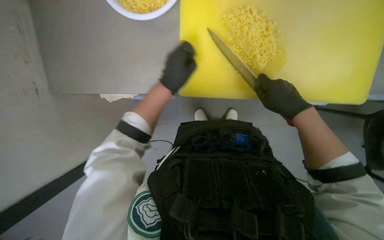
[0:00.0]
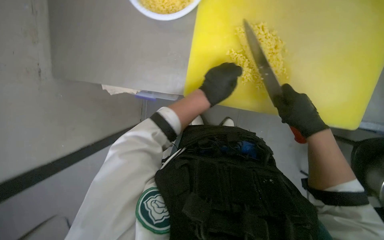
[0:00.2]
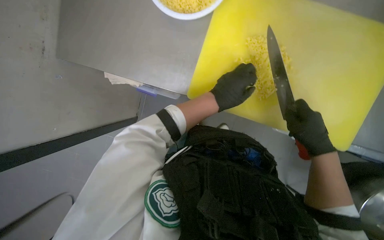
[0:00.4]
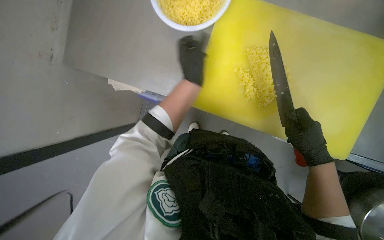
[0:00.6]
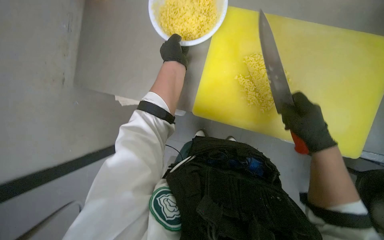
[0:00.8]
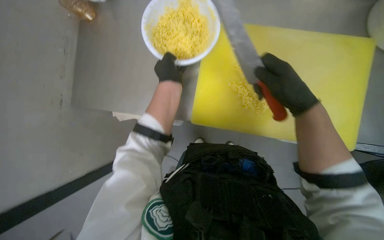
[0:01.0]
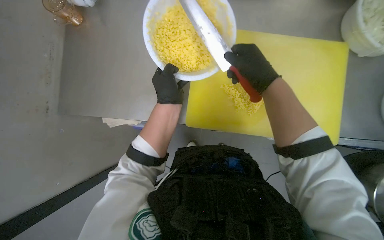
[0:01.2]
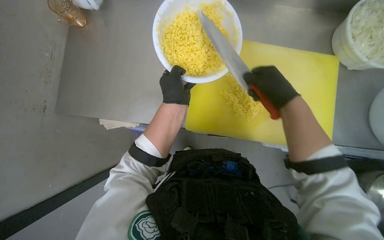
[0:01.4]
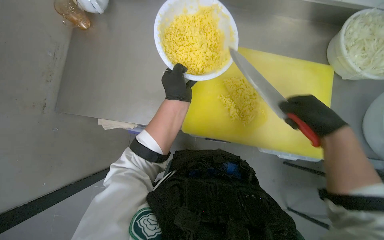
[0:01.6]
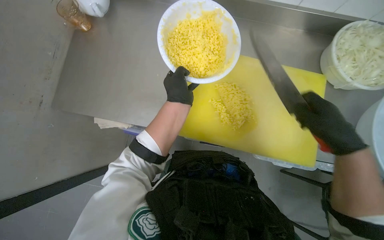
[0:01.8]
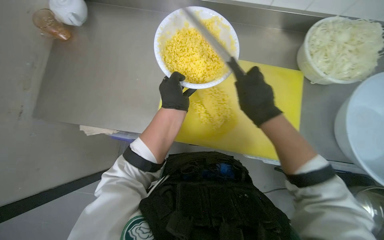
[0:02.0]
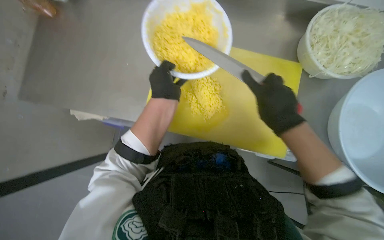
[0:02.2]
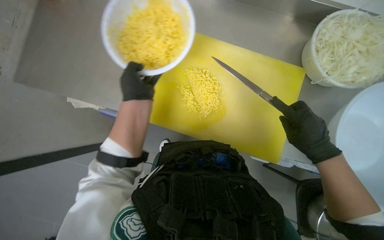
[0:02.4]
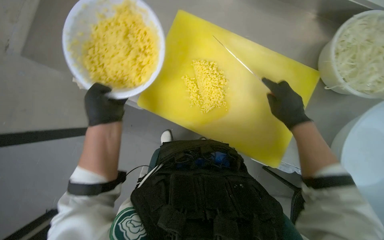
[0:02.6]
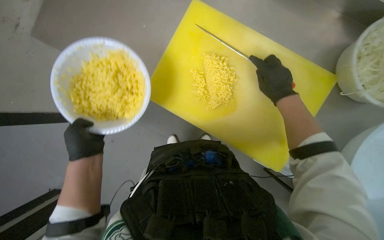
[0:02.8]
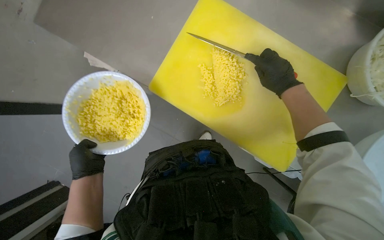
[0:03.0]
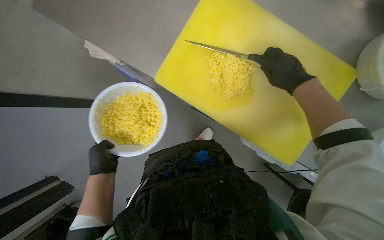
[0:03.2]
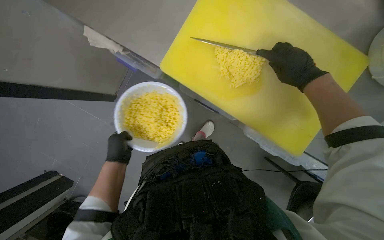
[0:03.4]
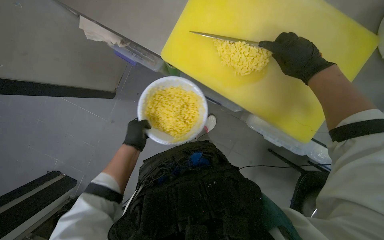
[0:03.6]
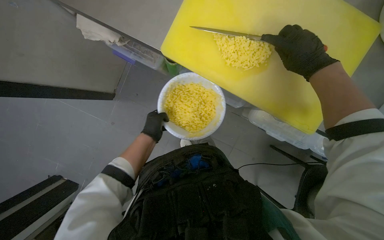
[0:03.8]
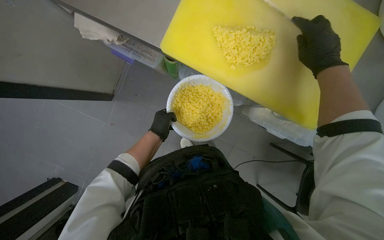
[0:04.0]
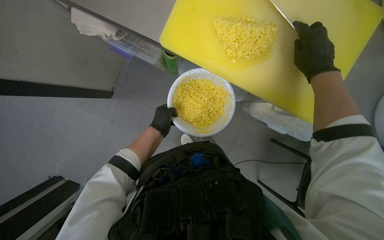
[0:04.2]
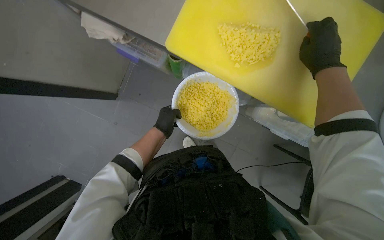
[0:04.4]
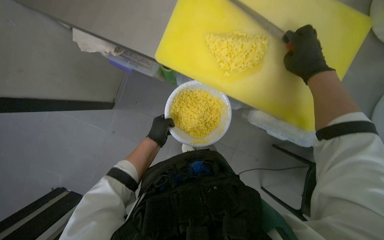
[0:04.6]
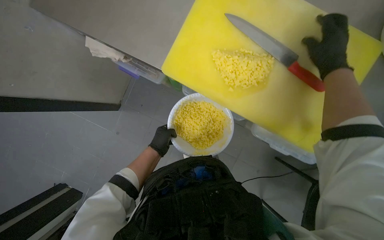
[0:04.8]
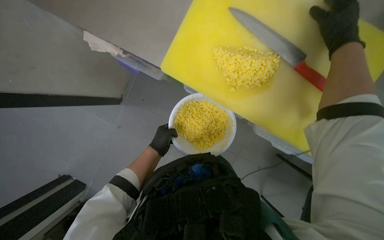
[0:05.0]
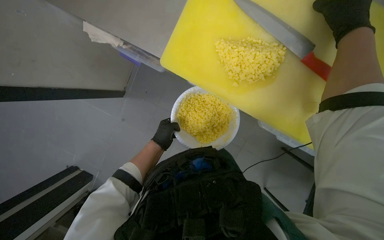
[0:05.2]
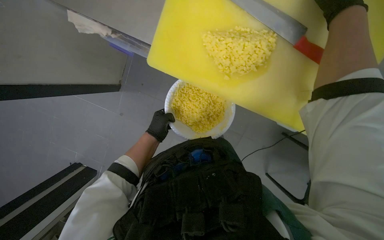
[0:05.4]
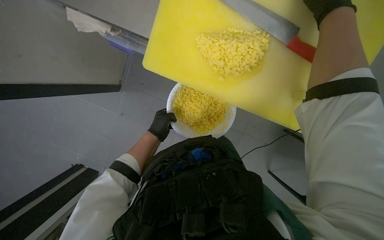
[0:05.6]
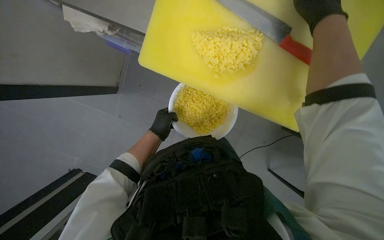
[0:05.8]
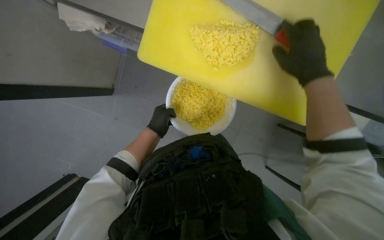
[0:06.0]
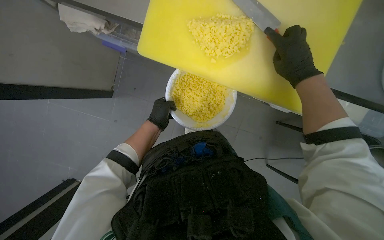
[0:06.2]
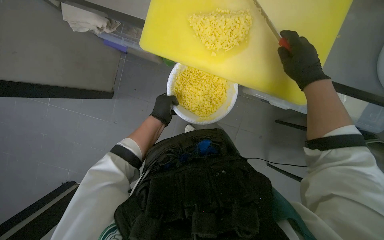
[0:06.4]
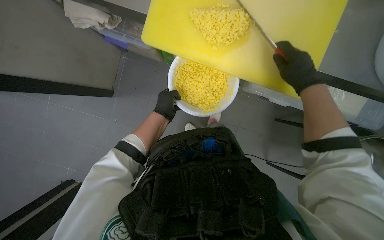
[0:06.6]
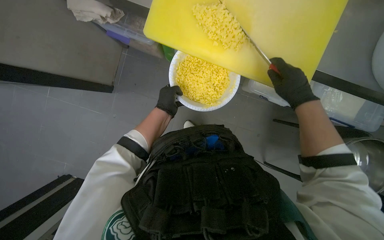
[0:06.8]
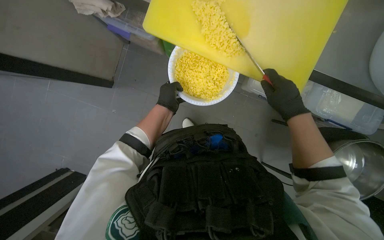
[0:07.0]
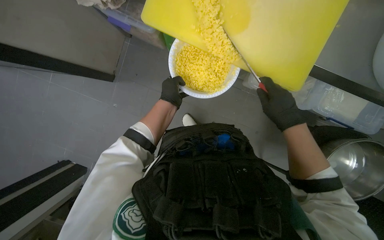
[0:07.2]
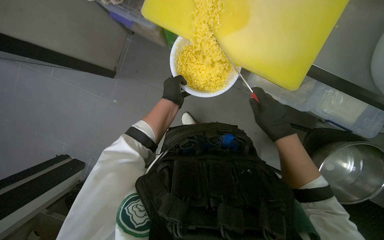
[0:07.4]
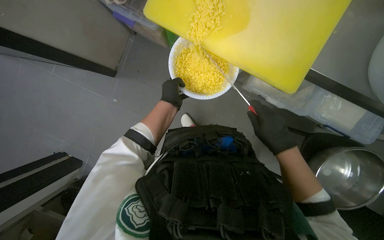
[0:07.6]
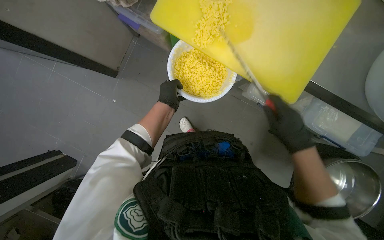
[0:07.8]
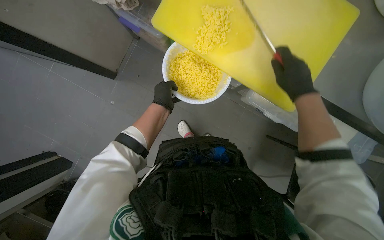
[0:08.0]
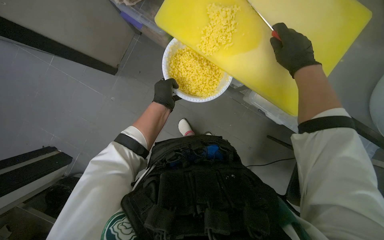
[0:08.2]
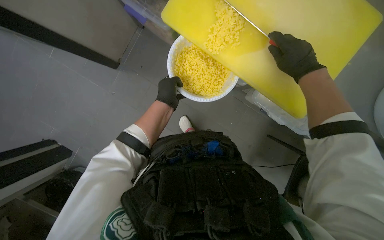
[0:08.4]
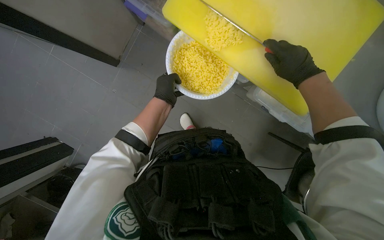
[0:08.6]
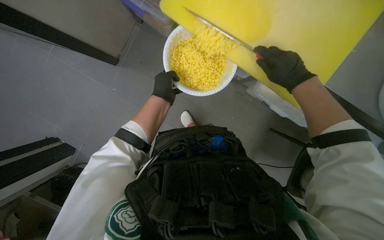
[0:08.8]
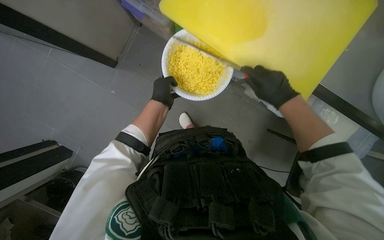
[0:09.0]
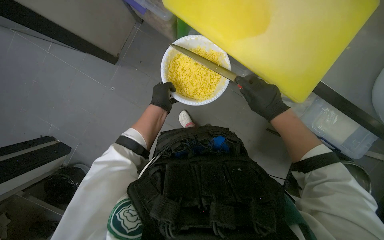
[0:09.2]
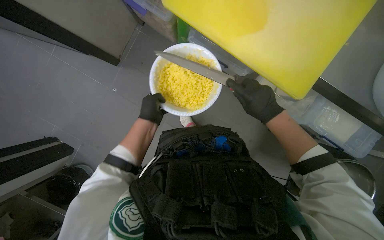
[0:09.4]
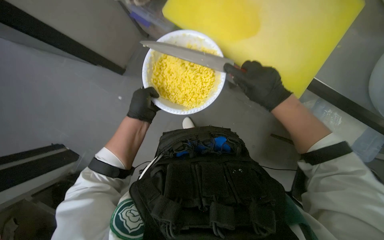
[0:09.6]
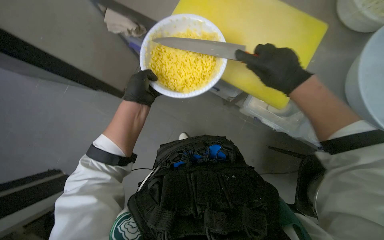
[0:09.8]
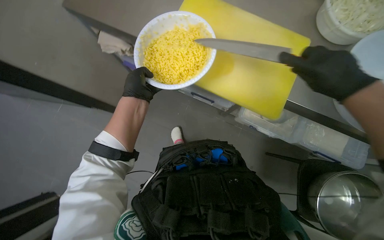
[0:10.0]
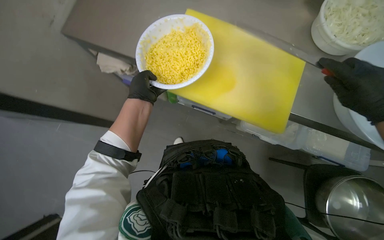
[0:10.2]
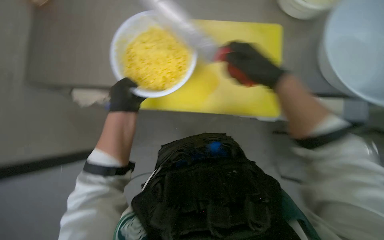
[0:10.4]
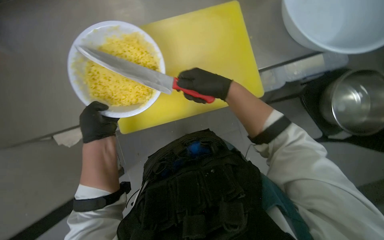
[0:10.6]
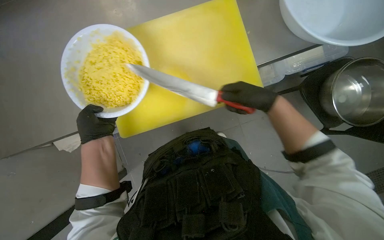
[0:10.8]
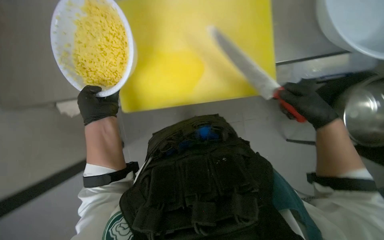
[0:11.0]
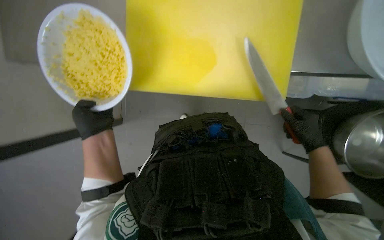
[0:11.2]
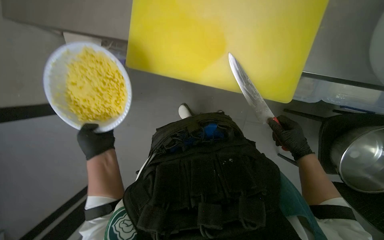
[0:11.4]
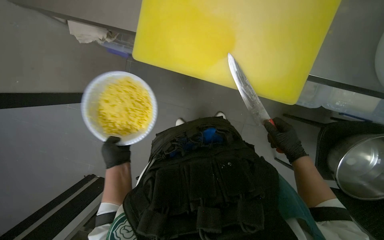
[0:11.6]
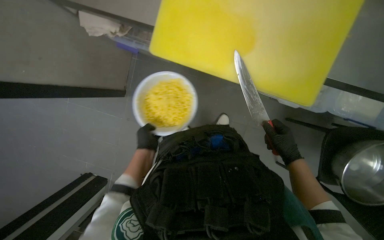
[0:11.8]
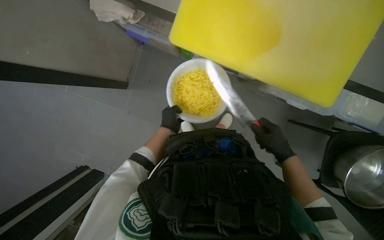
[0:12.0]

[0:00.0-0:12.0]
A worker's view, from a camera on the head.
Job: preparing food.
The whole recording: Slicing and dicing potatoes. The worker slices and dices potatoes on a yellow cutting board, then transfers them to a white bowl.
0:00.0 to 0:01.6: The view tips upward by approximately 20 degrees. The right hand moves nearer to the camera, approximately 15 cm, and reaches roughly 5 cm down the picture, then returns. Meanwhile the left hand goes to the right and returns, approximately 10 cm each way.
0:01.6 to 0:03.0: The right hand moves up the picture and farther from the camera, about 20 cm, while the left hand shifts about 35 cm down the picture and to the left.
0:03.0 to 0:04.4: The left hand goes about 25 cm farther from the camera, to the right and up the picture.
0:06.0 to 0:07.6: The right hand travels down the picture by roughly 30 cm.
0:07.6 to 0:09.0: The right hand goes approximately 15 cm up the picture.
0:09.0 to 0:10.4: The left hand travels nearer to the camera by approximately 15 cm. The right hand moves some 20 cm to the right and comes back.
0:10.4 to 0:12.0: The right hand goes left and right, roughly 30 cm each way, reversing 2 times. The left hand goes approximately 15 cm farther from the camera.

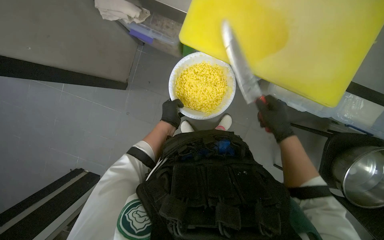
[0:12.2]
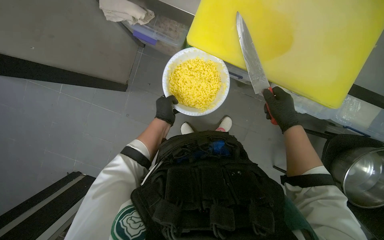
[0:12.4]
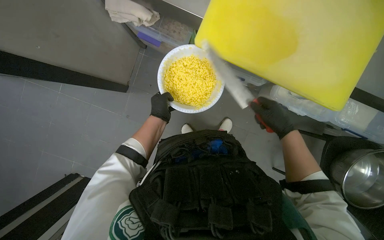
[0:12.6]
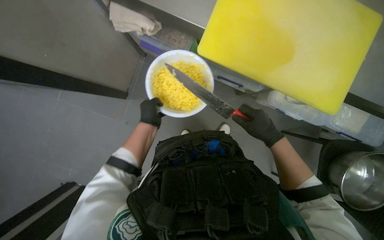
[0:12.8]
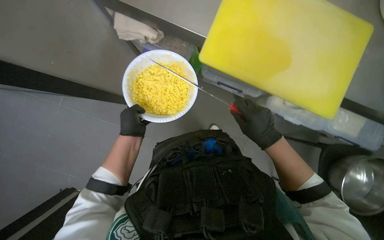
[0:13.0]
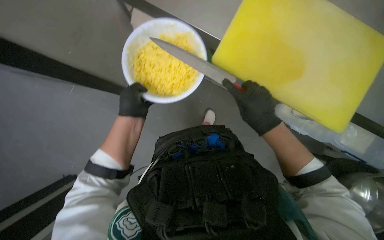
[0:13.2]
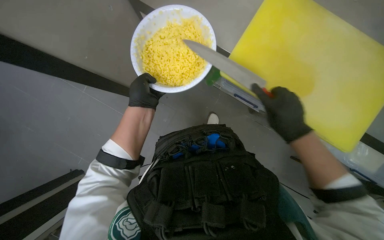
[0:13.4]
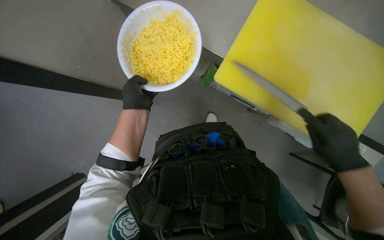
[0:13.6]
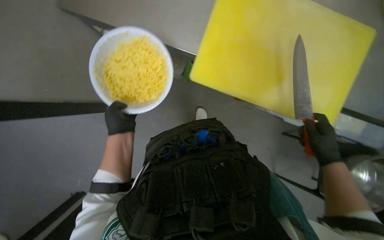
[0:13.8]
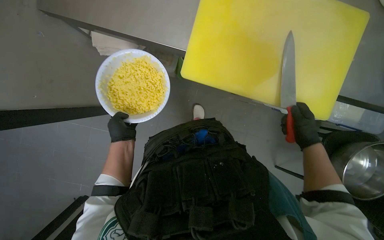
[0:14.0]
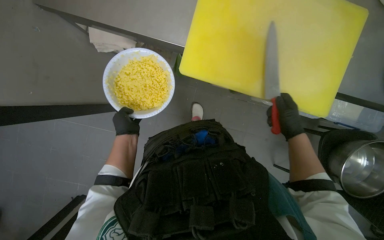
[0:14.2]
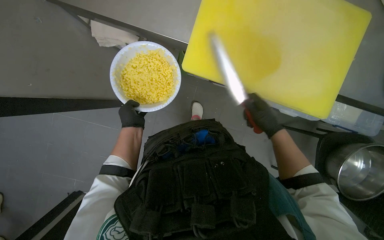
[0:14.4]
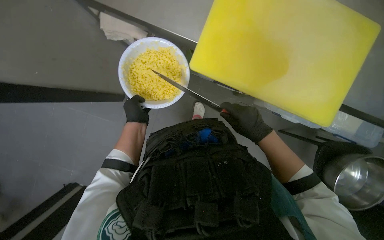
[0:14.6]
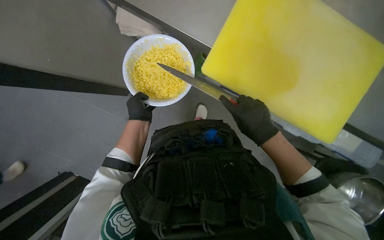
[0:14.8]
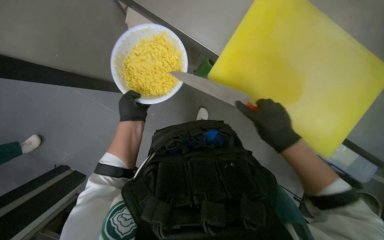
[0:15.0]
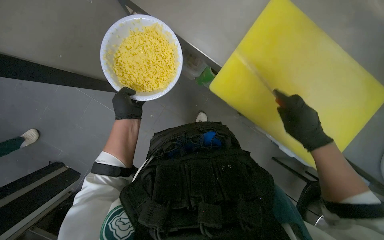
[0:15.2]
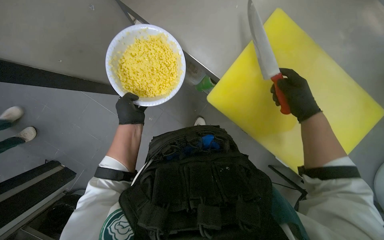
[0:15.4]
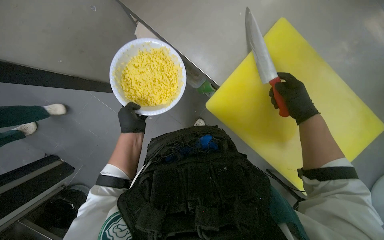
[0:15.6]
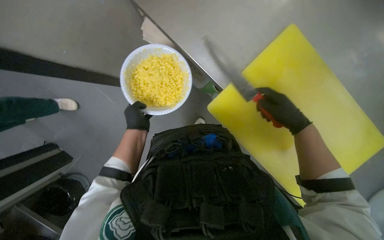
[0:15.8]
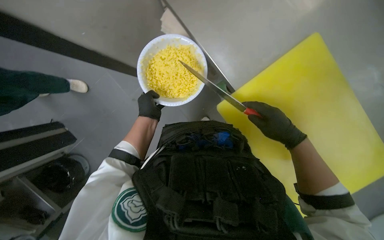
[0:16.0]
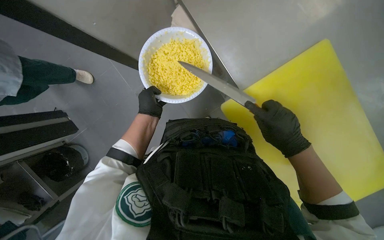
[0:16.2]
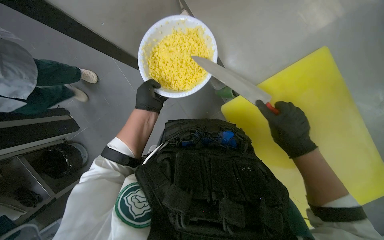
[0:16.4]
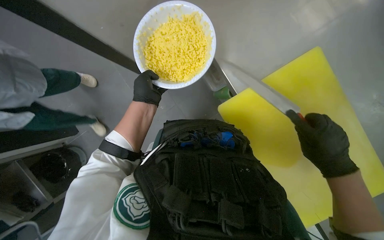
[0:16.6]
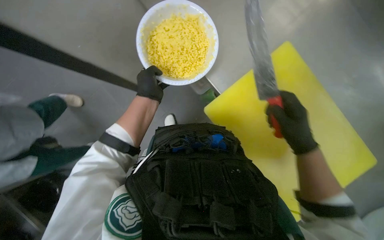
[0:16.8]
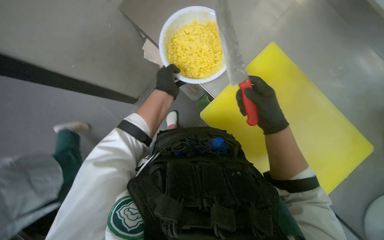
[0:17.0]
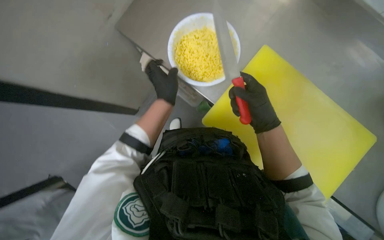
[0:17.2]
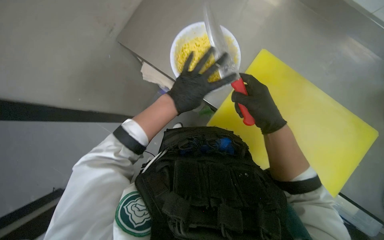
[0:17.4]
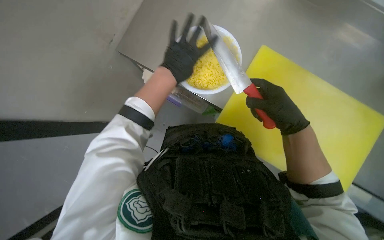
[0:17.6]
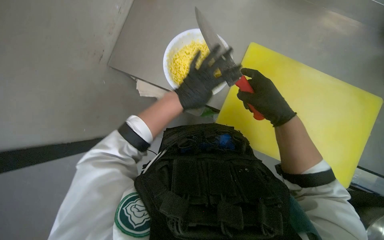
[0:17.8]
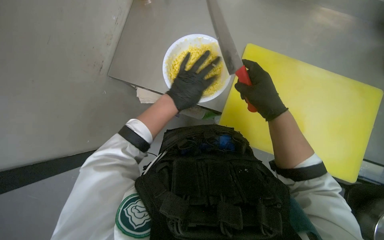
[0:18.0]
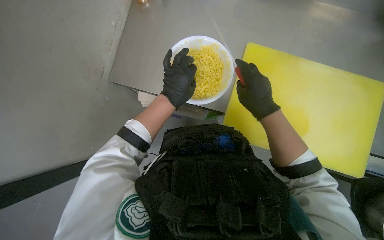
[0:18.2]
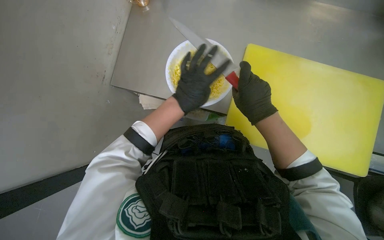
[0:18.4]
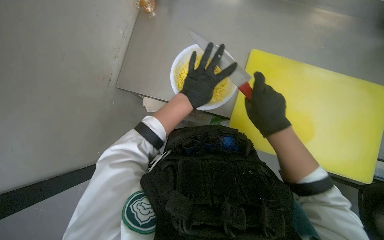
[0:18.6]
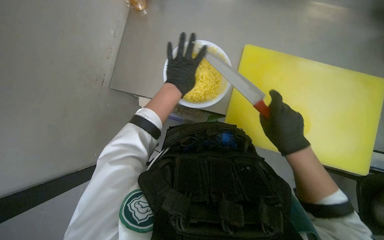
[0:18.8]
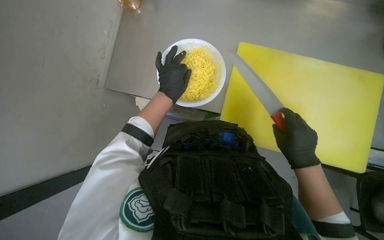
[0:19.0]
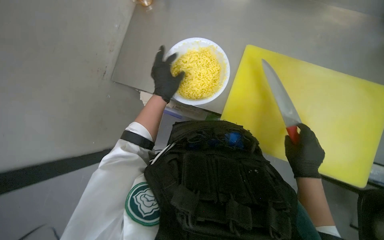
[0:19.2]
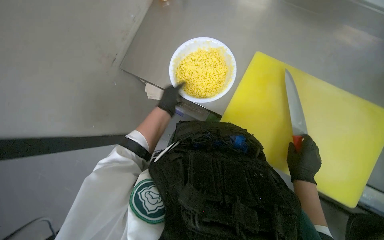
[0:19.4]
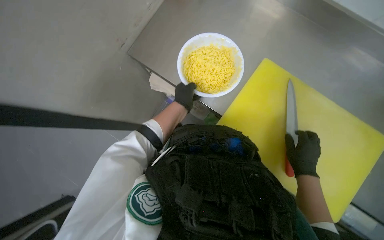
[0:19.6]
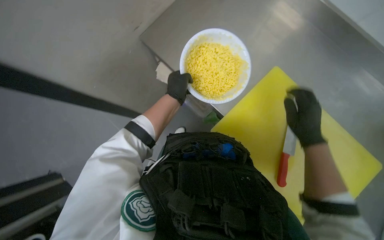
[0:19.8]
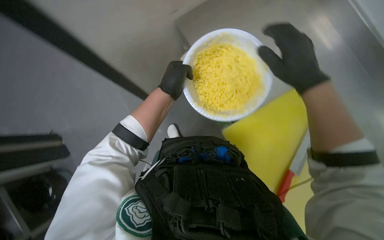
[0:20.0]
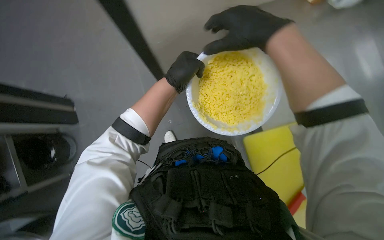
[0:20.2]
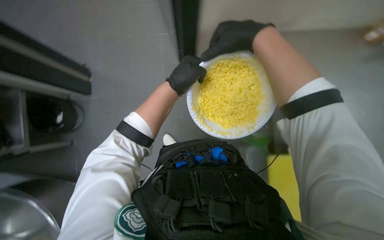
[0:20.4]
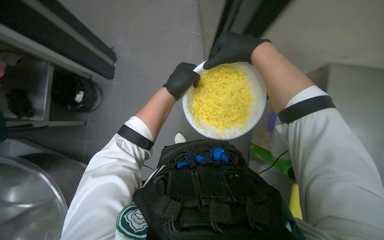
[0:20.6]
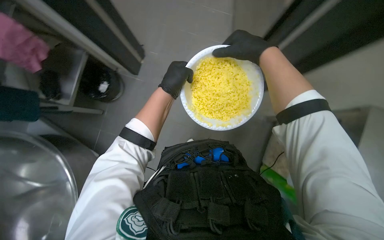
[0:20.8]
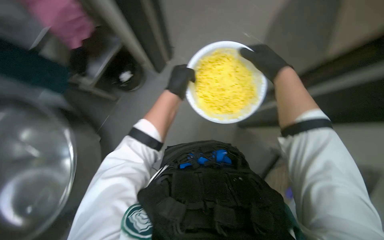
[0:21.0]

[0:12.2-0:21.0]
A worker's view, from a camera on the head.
Job: preparing food.
The whole recording: Slicing and dicing potatoes. The worker slices and dices potatoes on a yellow cutting board, then transfers them to a white bowl.
0:12.2 to 0:13.6: The left hand travels nearer to the camera by roughly 10 cm. The right hand shifts some 15 cm to the right and down the picture.
0:13.6 to 0:15.2: The right hand travels to the left and back again, about 15 cm each way.
0:16.6 to 0:18.0: The right hand heads up the picture and to the left, covering roughly 20 cm.
0:18.0 to 0:19.6: The right hand moves to the right and down the picture, roughly 20 cm.
0:19.6 to 0:21.0: The right hand moves up the picture, roughly 40 cm.
